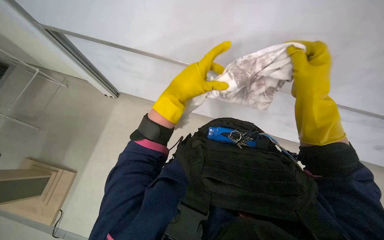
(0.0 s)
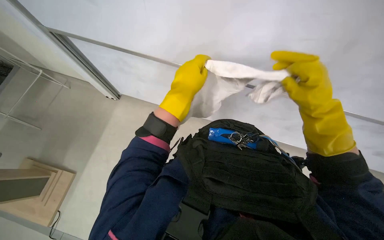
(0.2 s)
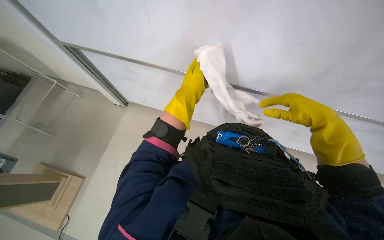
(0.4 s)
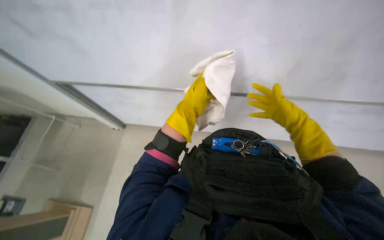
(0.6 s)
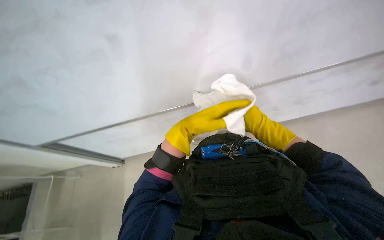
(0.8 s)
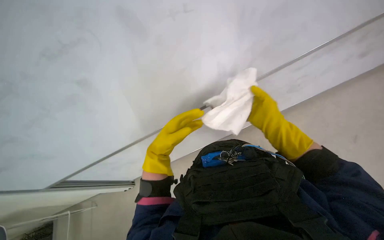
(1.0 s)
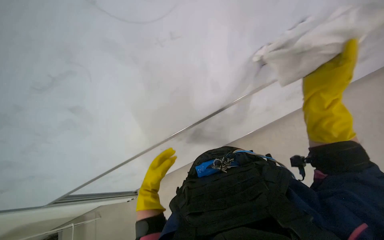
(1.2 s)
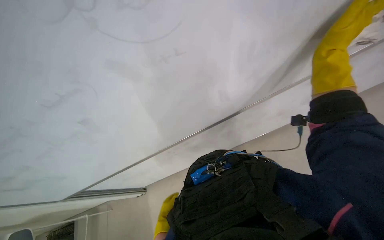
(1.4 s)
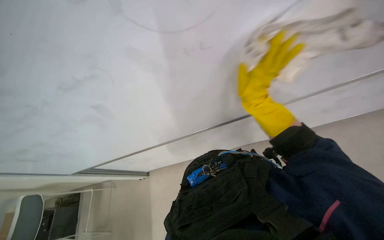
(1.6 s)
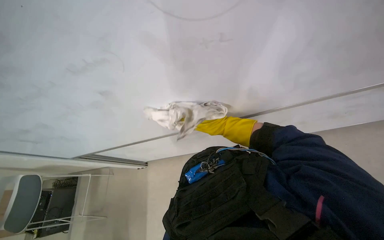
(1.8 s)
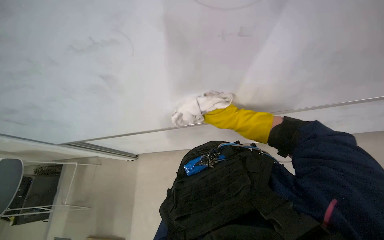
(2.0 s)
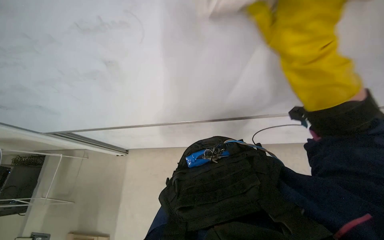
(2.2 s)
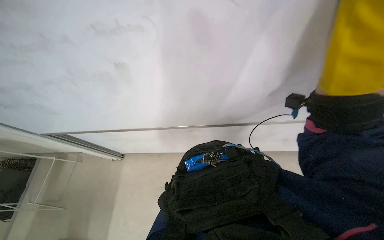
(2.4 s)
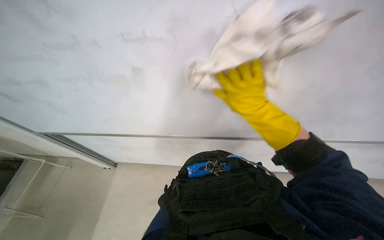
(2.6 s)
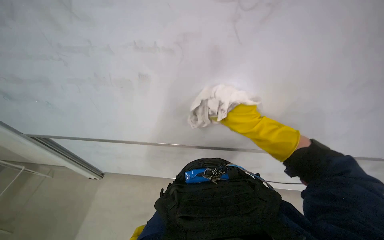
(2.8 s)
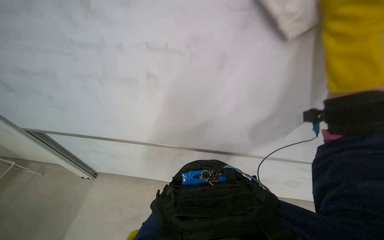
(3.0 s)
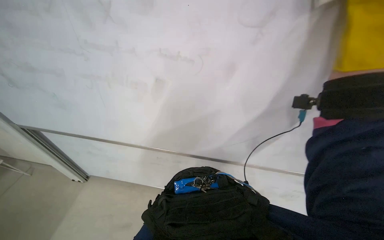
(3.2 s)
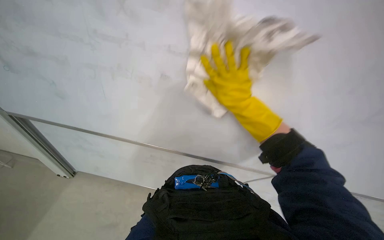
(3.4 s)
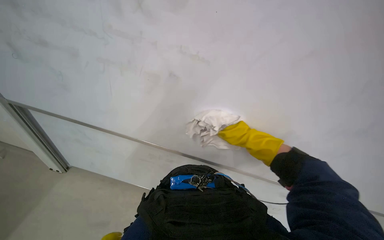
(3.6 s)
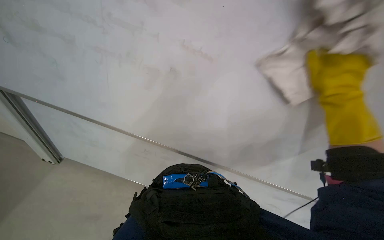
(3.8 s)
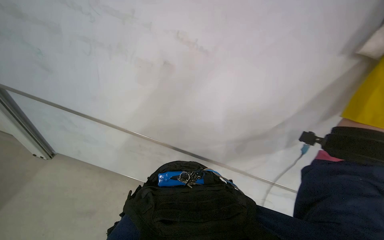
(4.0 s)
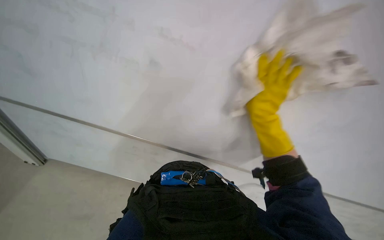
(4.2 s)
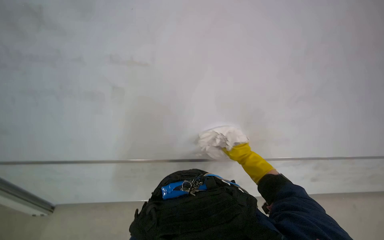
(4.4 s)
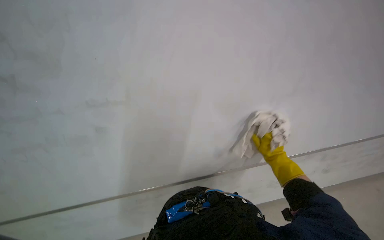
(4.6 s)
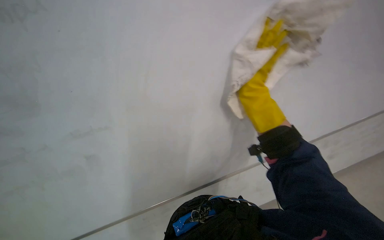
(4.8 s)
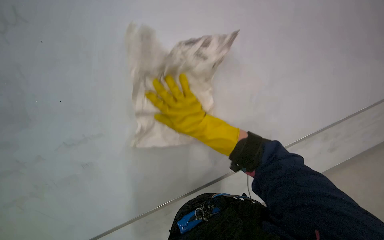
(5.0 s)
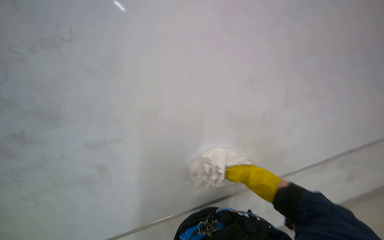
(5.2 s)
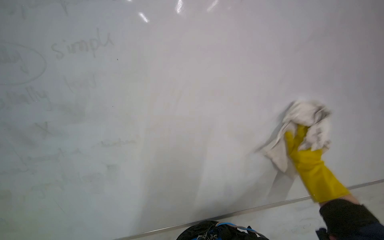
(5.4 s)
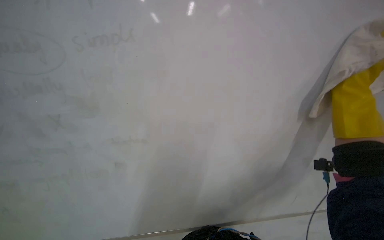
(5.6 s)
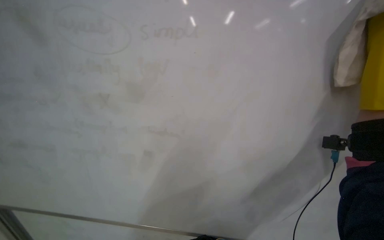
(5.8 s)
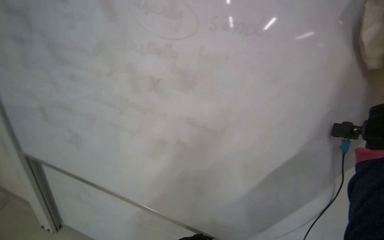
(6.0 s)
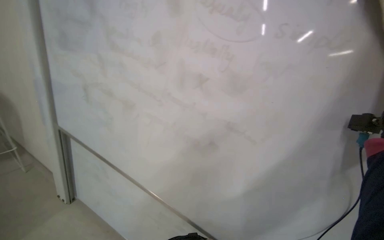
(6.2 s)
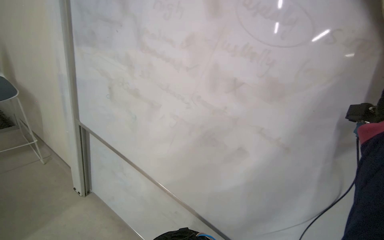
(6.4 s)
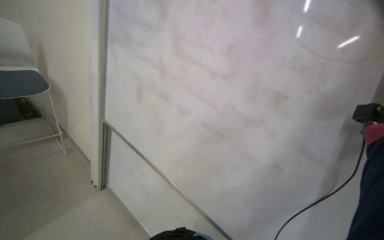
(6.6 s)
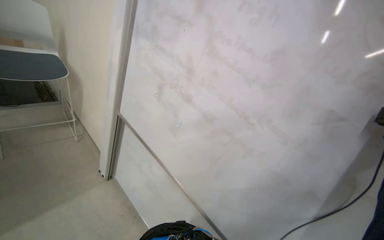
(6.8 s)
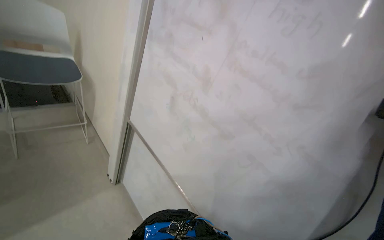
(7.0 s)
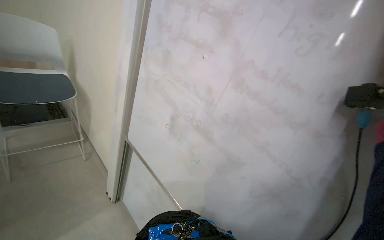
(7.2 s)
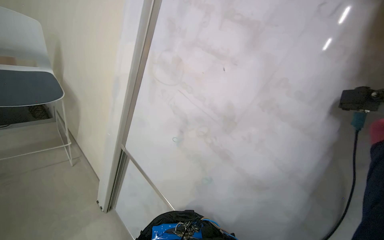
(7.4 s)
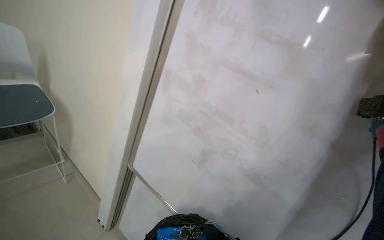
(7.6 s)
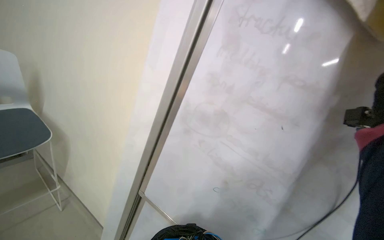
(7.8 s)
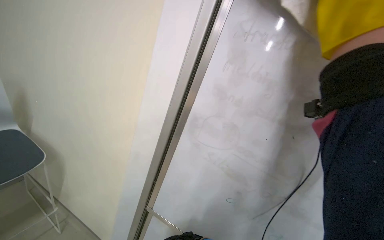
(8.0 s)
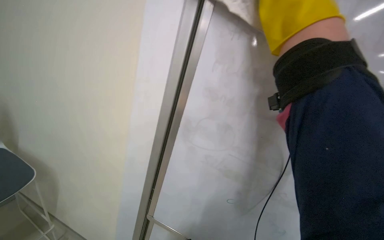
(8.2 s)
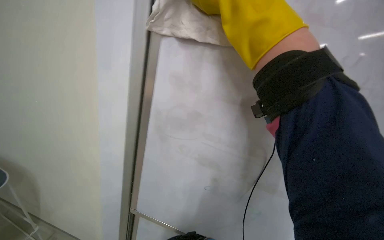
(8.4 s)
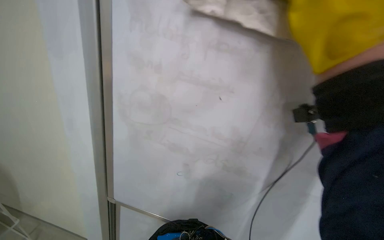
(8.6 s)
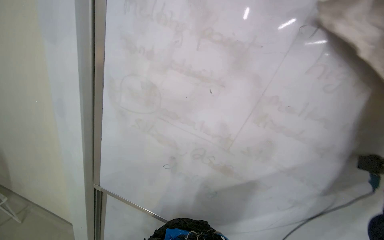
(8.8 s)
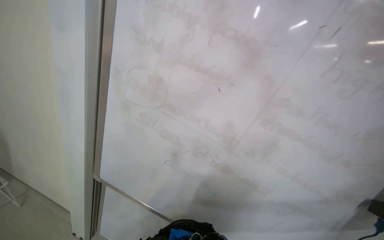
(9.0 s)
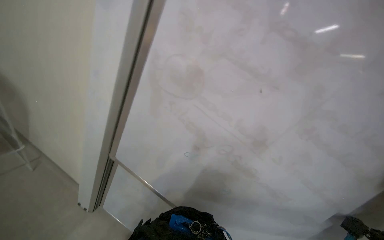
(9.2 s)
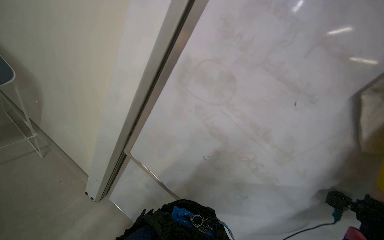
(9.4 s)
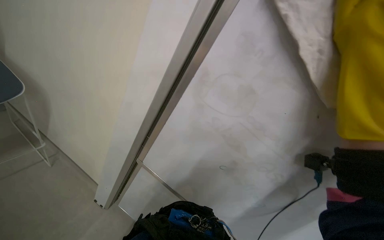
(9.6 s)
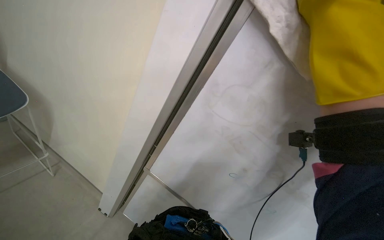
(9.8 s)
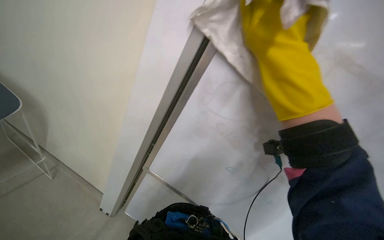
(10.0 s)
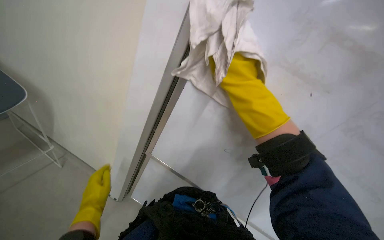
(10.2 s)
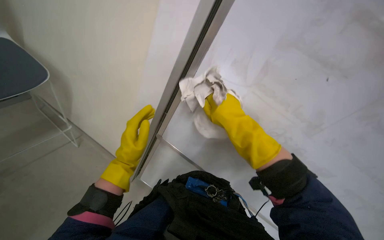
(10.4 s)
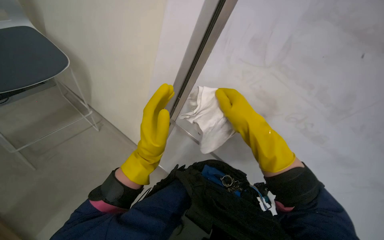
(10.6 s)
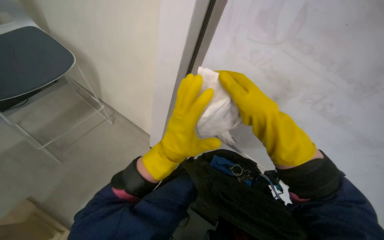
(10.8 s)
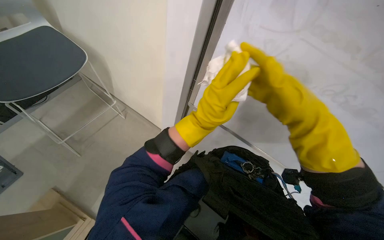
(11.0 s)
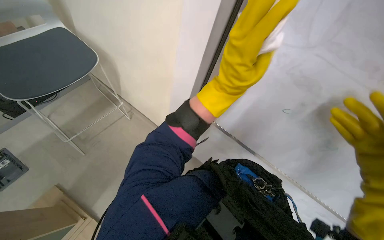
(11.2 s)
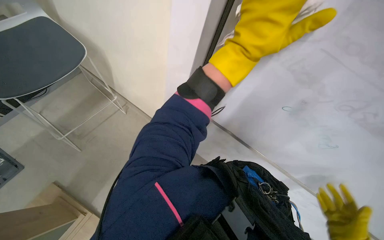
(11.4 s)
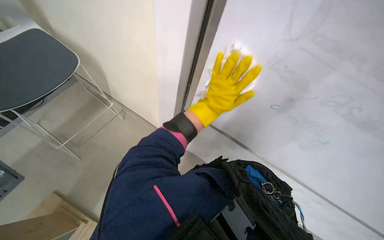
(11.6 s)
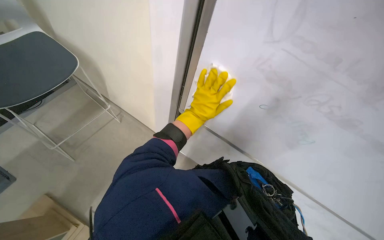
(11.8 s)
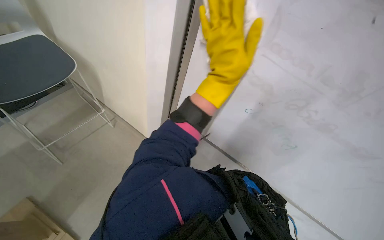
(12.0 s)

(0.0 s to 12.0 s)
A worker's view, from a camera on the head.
Job: wiping surfaces.
The whole recording: Wiping a large whiteboard. The worker wipes a large whiteboard with a cloth.
0.0 s - 1.6 s: The view tilts roughly 20 degrees upward. The scene rotates counterclockwise by some 35 degrees. The right hand swings nearer and farther, approximately 40 cm each way, with 2 reversals.
1.6 s - 3.0 s: The view tips upward by about 15 degrees. Everything in view rotates approximately 25 degrees clockwise. The right hand moves nearer and farther over roughly 20 cm, changing direction 3 times.
4.4 s - 6.0 s: The camera pitches upward, by some 15 degrees.
6.0 s - 7.6 s: The head travels about 60 cm.
7.6 s - 9.0 s: The camera sweeps to the right, by some 20 degrees.
9.0 s - 10.4 s: The wearer looks roughly 15 degrees further downward.

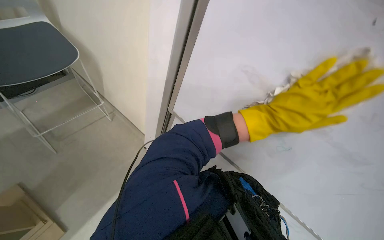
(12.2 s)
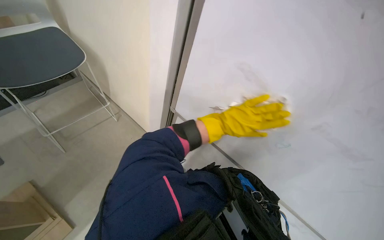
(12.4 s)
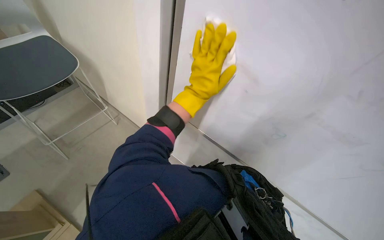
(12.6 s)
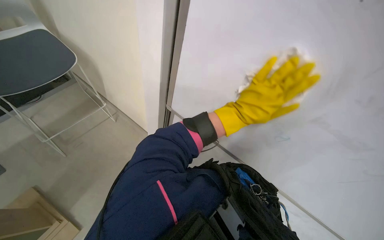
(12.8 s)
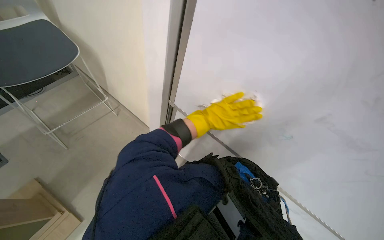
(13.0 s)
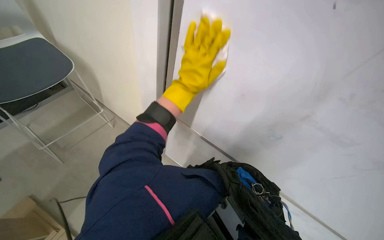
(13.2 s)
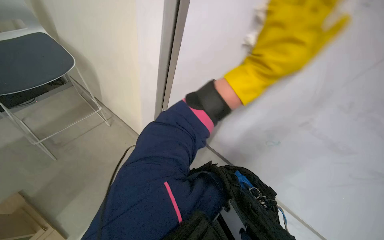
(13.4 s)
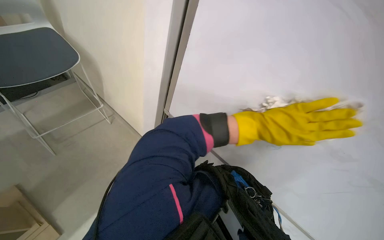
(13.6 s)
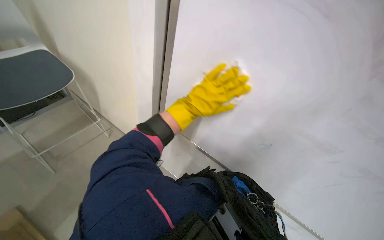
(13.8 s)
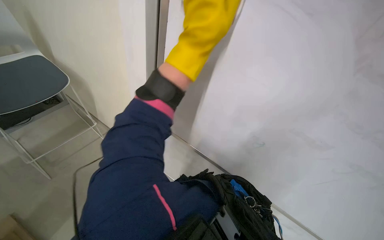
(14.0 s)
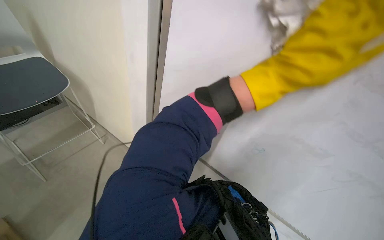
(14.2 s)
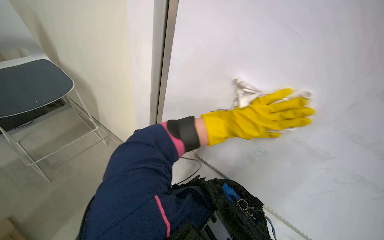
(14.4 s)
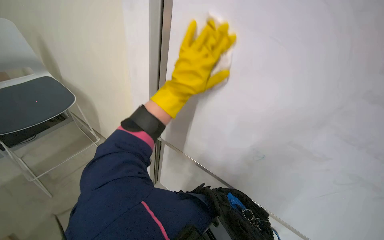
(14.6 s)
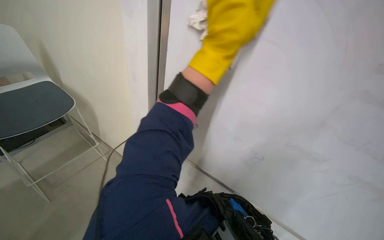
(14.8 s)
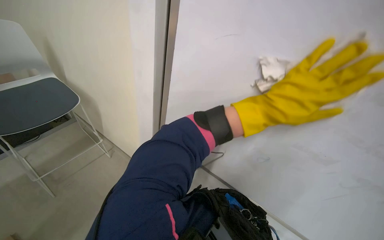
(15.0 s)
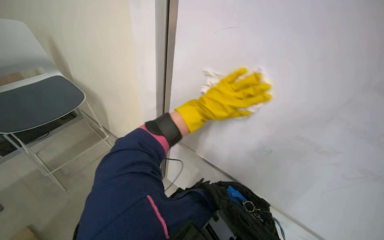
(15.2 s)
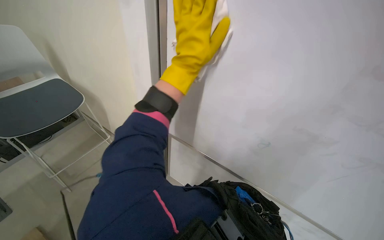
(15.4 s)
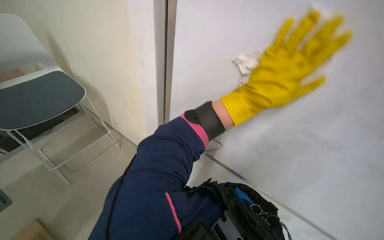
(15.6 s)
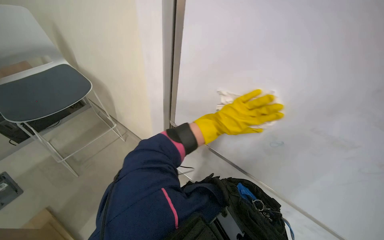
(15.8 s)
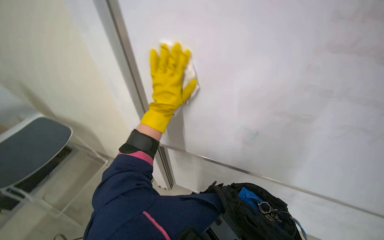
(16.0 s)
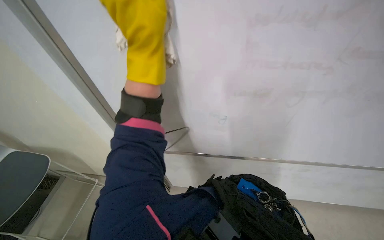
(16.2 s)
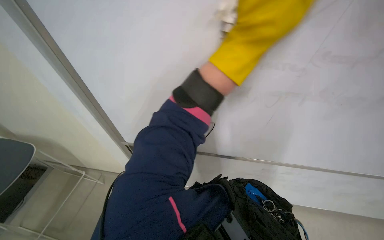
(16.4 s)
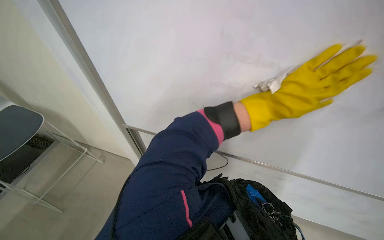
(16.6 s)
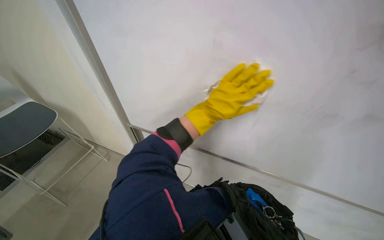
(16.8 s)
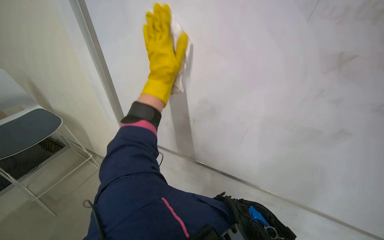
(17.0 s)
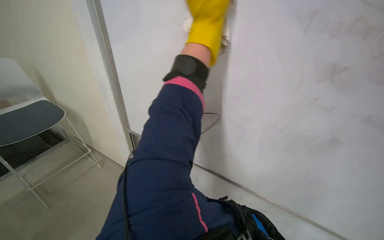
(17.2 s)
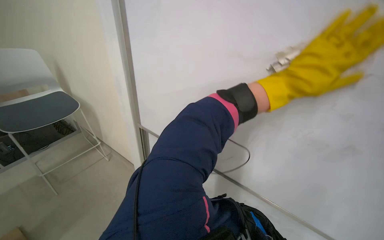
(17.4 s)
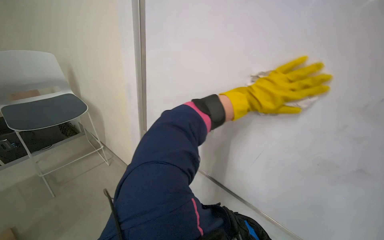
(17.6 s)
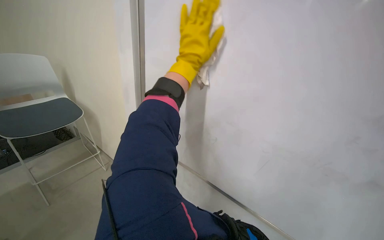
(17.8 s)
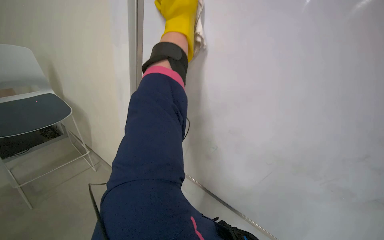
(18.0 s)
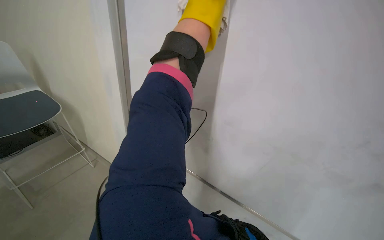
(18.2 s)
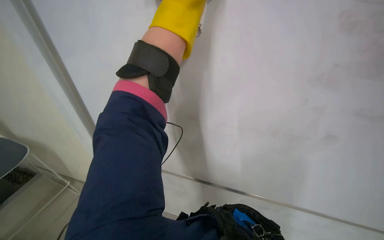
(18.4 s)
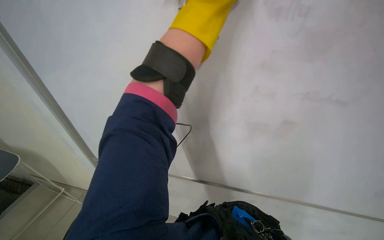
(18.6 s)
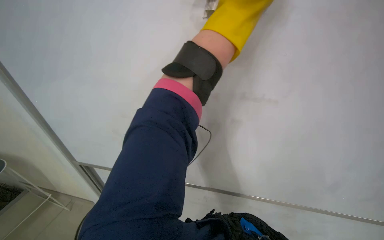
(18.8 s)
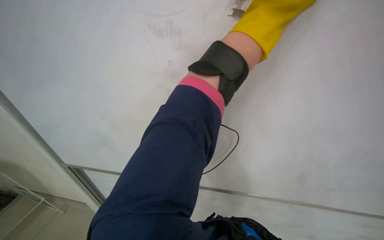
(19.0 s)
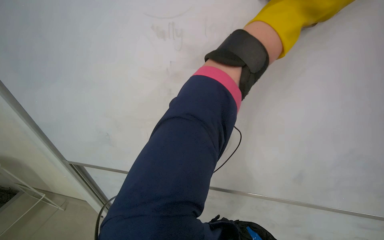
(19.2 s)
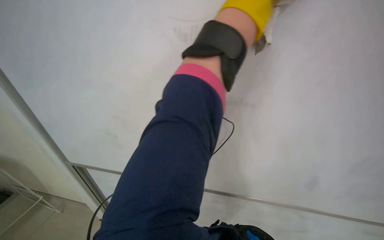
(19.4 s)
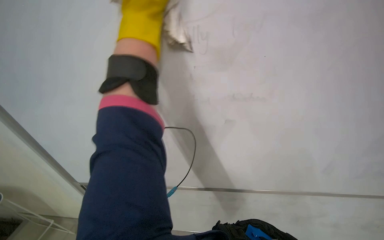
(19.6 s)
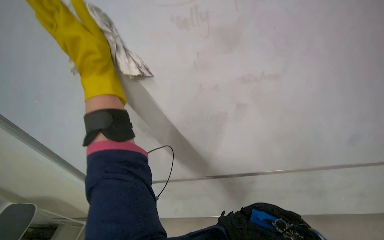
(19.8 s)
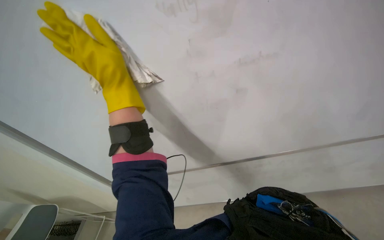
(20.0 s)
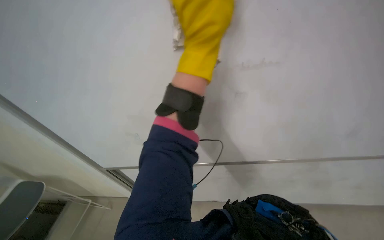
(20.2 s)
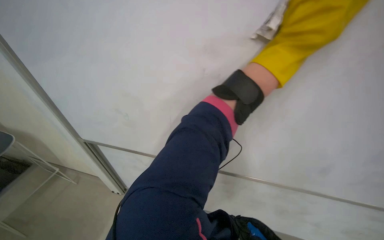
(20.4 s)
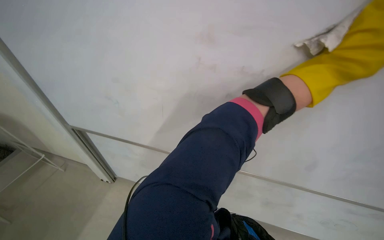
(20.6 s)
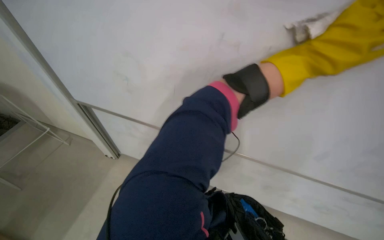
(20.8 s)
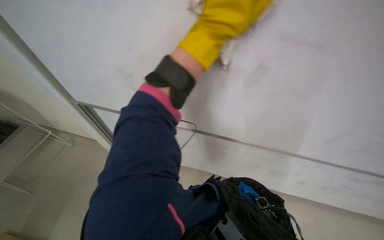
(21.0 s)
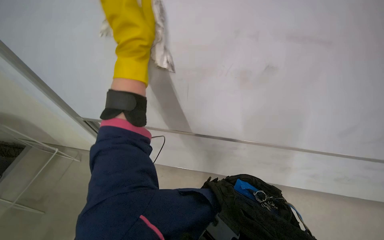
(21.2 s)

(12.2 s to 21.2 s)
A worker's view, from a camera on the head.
Job: wiping surfaces.
The whole recording: Wiping a large whiteboard. The worker wipes a large whiteboard with a cloth.
12.2 s - 13.8 s: The left hand goes left and right, approximately 30 cm each way, reversing 4 times.
13.8 s - 15.2 s: The left hand swings left and right, roughly 30 cm each way, with 3 reversals.
16.6 s - 18.2 s: The left hand swings up and down the picture, roughly 40 cm each way, with 2 reversals.
18.2 s - 19.8 s: The scene rotates counterclockwise by about 25 degrees.
19.8 s - 21.2 s: The camera pitches downward, by some 15 degrees.
